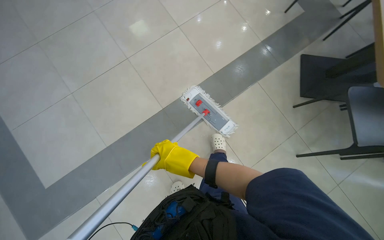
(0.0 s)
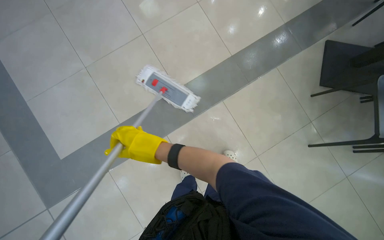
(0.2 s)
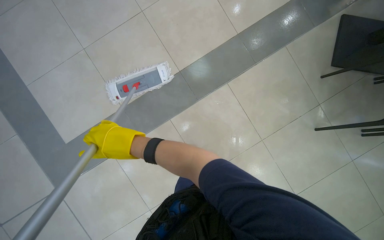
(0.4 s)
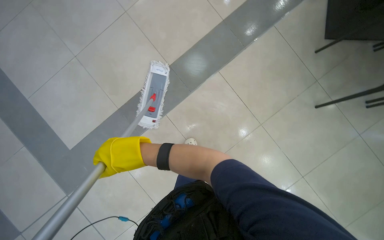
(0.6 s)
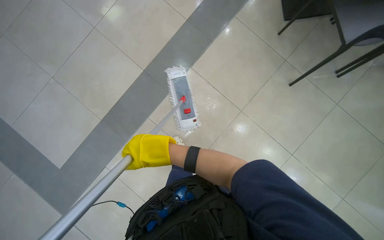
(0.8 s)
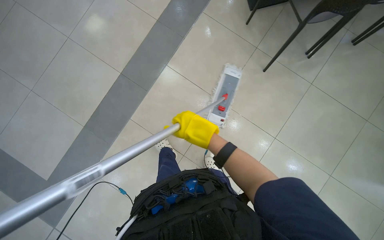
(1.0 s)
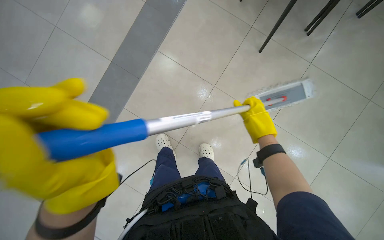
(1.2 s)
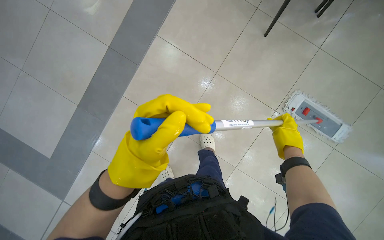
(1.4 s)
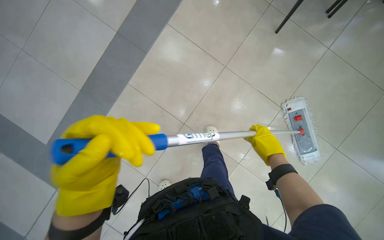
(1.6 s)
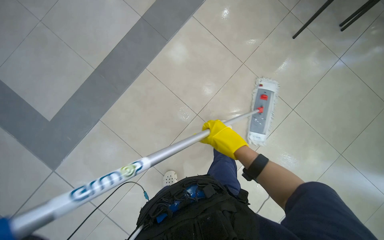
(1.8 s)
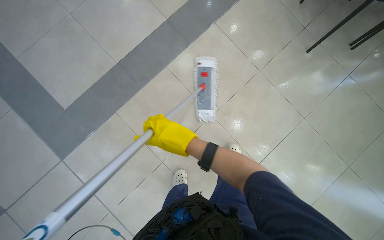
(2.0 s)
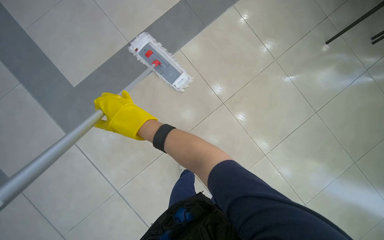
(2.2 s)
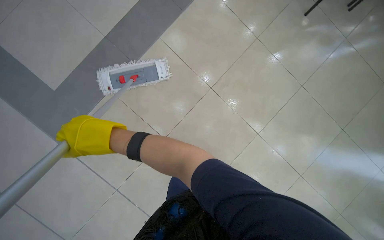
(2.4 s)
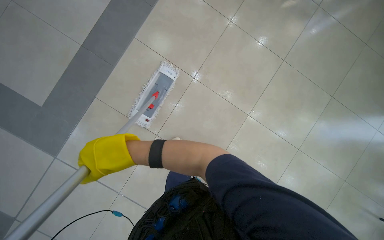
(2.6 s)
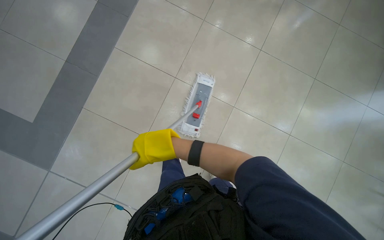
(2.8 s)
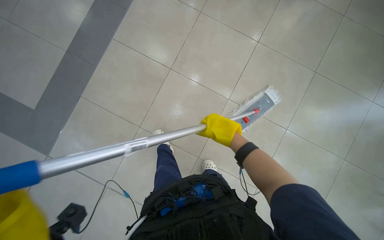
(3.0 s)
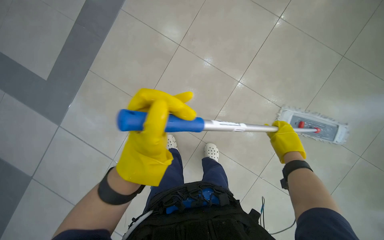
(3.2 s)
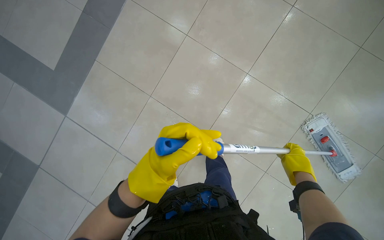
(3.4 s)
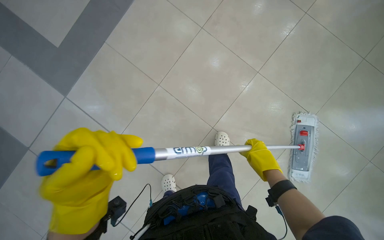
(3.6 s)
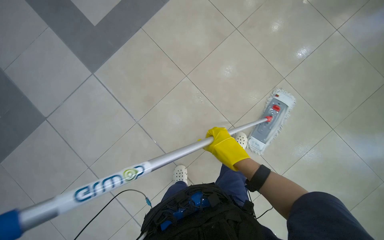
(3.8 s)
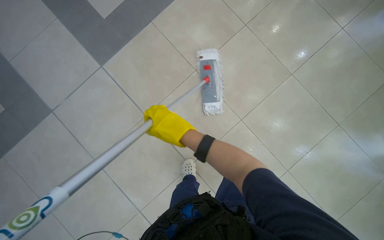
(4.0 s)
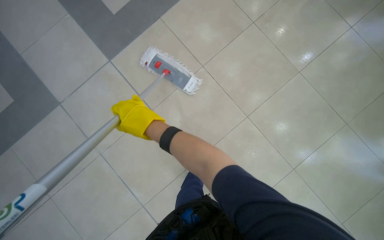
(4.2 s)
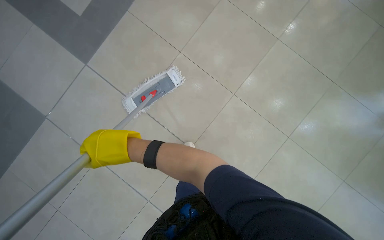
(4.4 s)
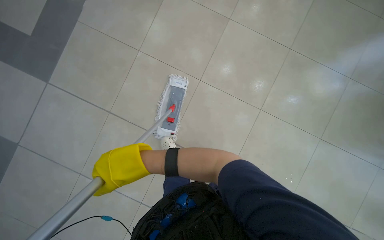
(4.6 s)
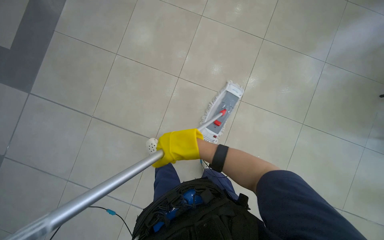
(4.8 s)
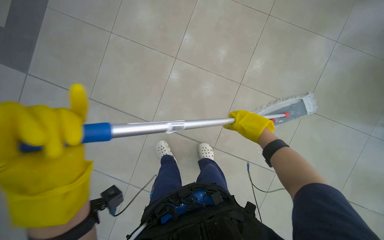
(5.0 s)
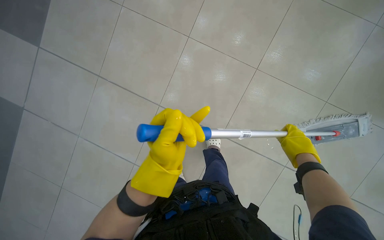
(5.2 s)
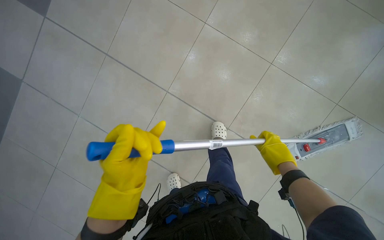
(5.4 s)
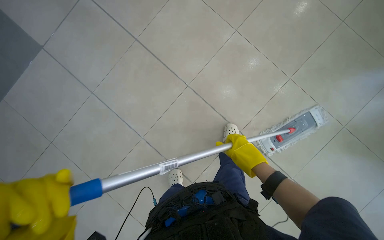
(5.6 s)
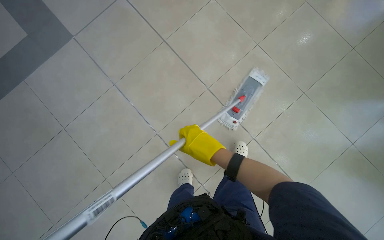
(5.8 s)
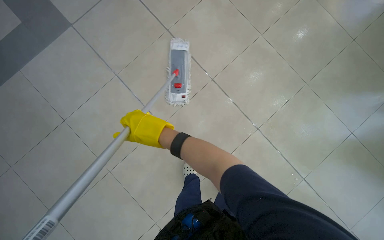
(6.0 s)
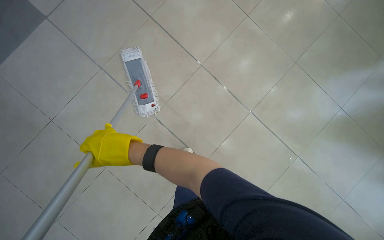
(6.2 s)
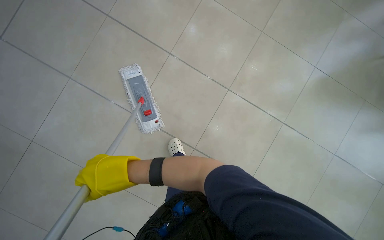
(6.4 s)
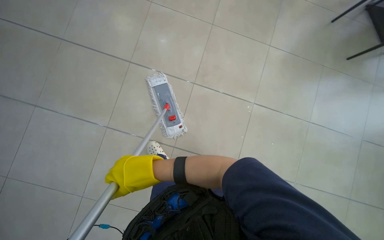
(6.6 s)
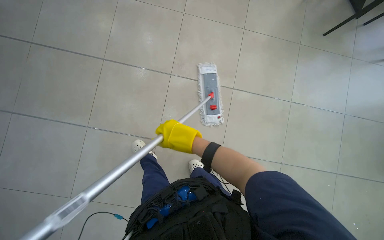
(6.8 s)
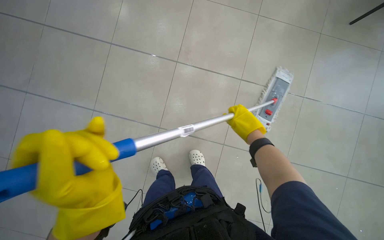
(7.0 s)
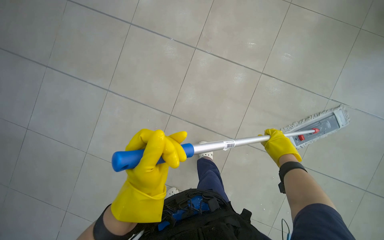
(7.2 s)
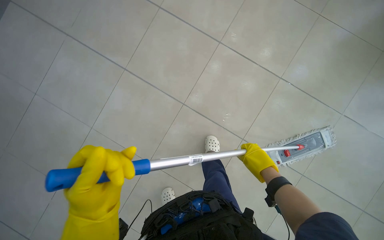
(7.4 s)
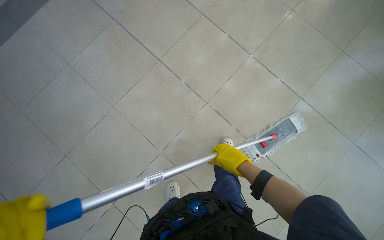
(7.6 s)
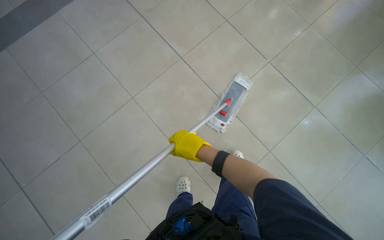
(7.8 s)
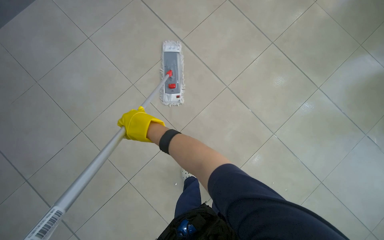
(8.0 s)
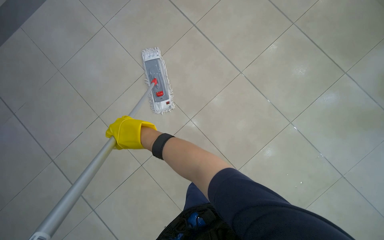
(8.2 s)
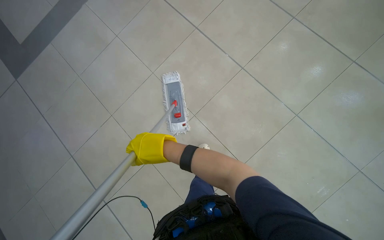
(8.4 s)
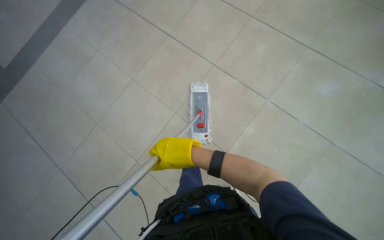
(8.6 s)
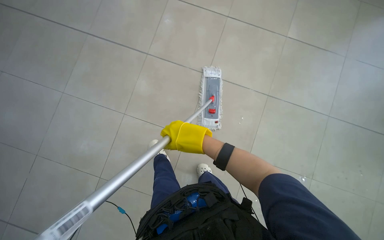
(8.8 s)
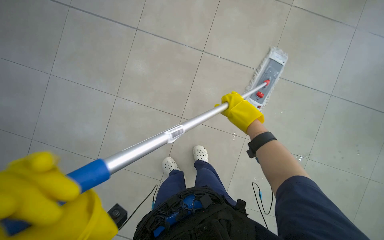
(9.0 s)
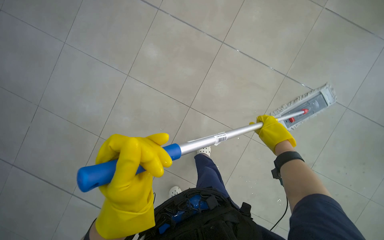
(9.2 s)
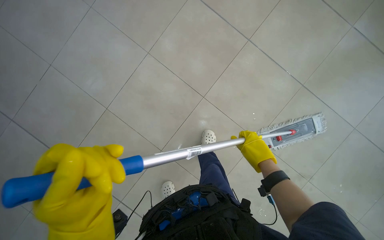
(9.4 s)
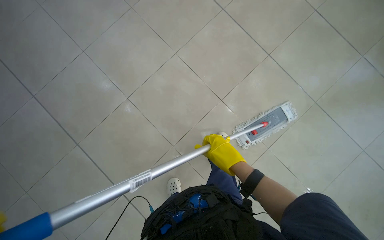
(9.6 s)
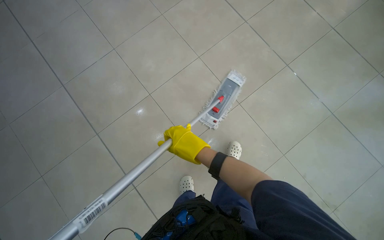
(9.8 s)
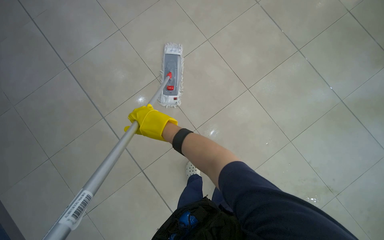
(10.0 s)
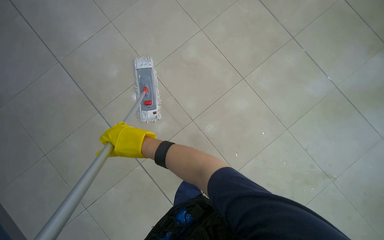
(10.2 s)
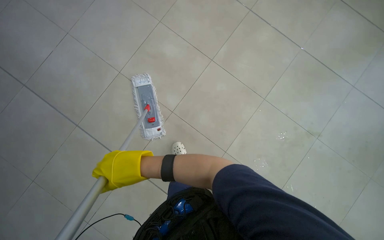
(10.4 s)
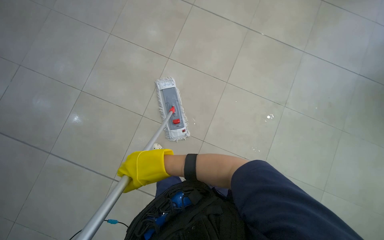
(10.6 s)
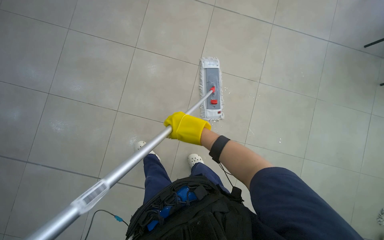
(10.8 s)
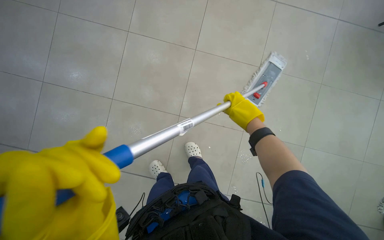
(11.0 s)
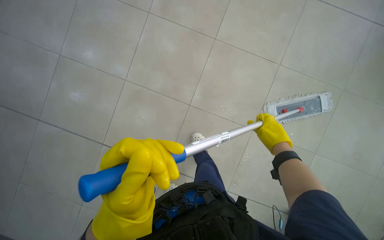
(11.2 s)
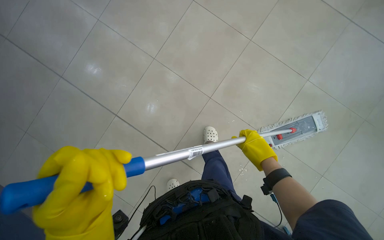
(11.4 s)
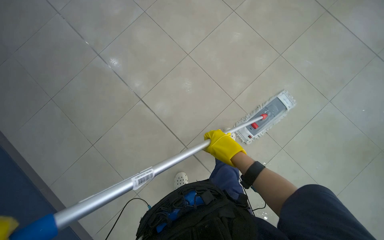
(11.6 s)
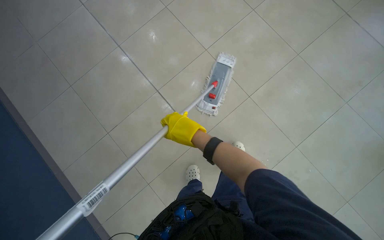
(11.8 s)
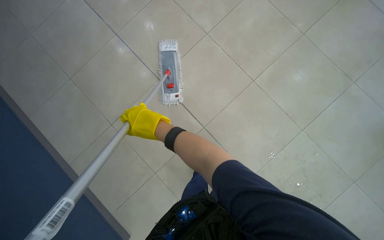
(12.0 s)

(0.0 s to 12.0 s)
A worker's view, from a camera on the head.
Job: mopping floor.
The whole recording: Mopping floor. The worker mops the floor, including inside the elevator, and rinses the mop head in the bucket.
0.0 s - 1.6 s: The camera is carried about 50 cm. The view tips downward by about 15 degrees.
6.0 s - 7.6 s: The right hand travels to the right by approximately 50 cm.
7.6 s - 9.0 s: The camera travels roughly 50 cm. The wearer looks approximately 45 degrees further to the right.
9.0 s - 10.4 s: The right hand moves to the left and down the picture, approximately 60 cm.
10.4 s - 12.0 s: The camera is carried approximately 50 cm.

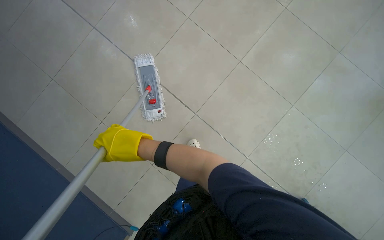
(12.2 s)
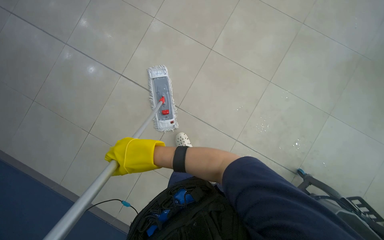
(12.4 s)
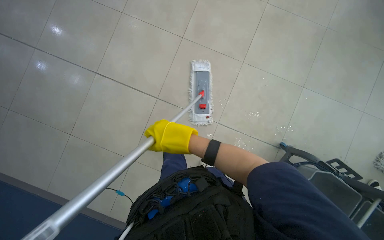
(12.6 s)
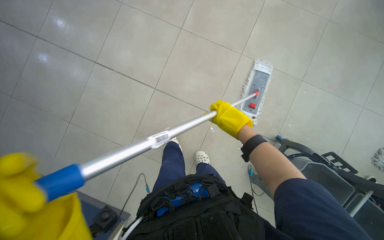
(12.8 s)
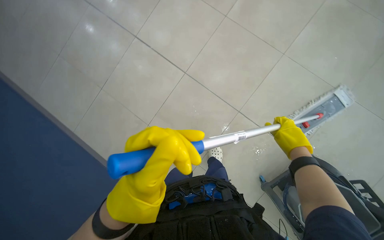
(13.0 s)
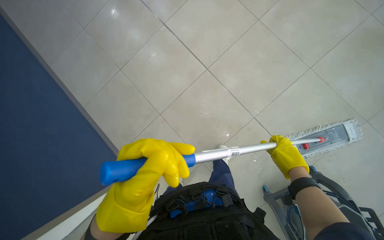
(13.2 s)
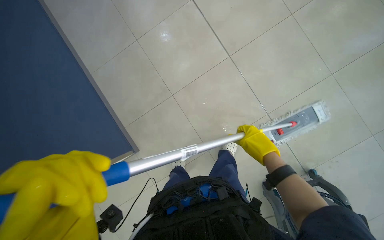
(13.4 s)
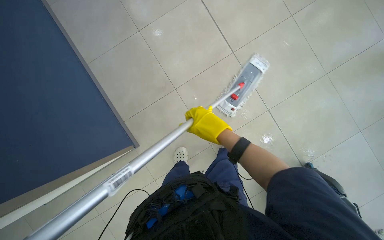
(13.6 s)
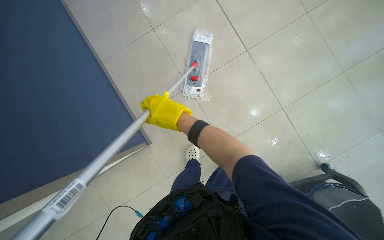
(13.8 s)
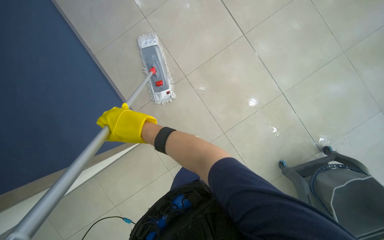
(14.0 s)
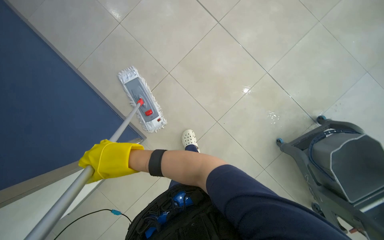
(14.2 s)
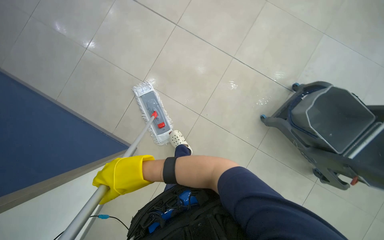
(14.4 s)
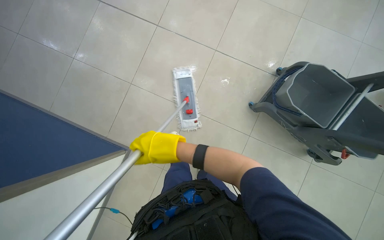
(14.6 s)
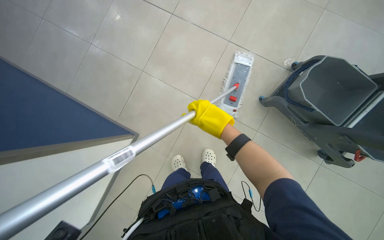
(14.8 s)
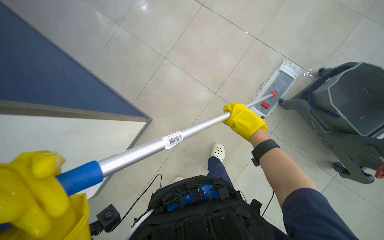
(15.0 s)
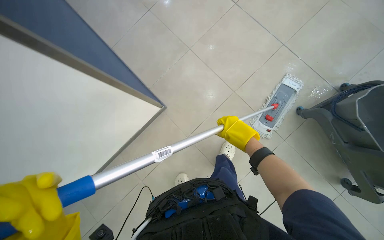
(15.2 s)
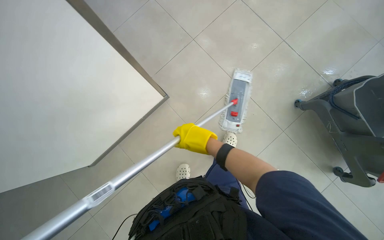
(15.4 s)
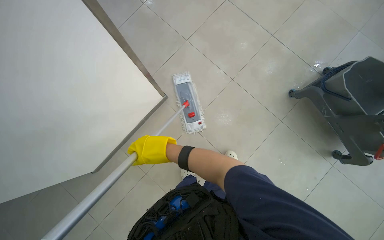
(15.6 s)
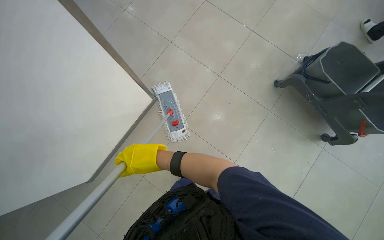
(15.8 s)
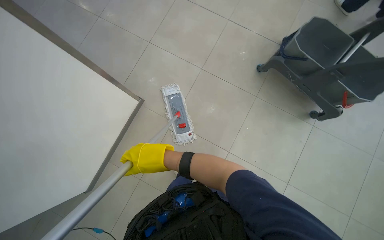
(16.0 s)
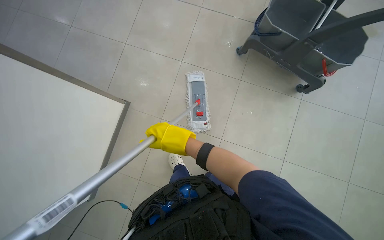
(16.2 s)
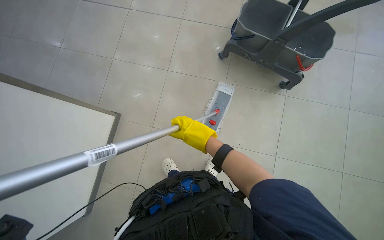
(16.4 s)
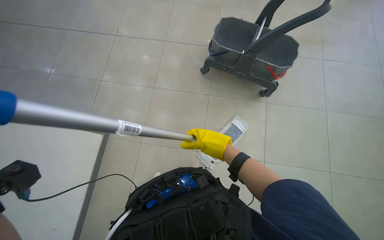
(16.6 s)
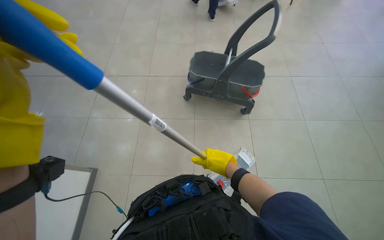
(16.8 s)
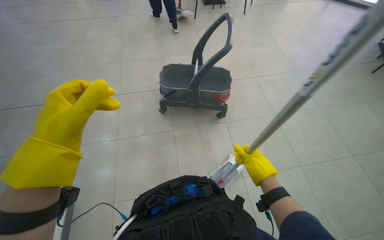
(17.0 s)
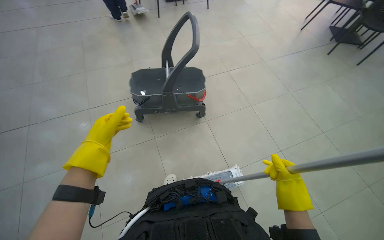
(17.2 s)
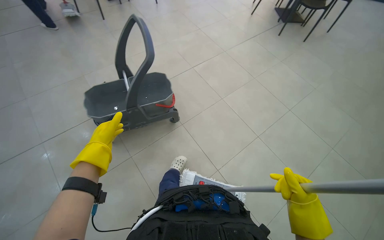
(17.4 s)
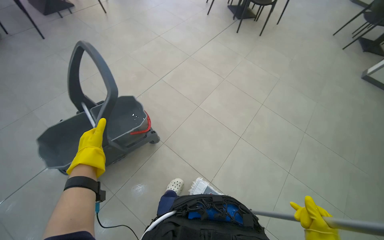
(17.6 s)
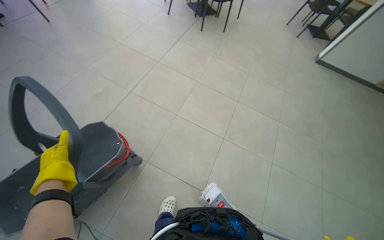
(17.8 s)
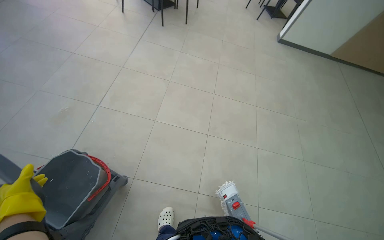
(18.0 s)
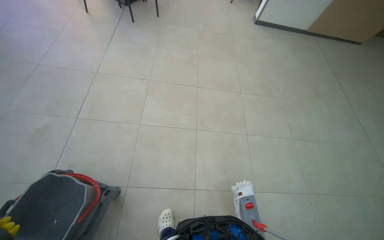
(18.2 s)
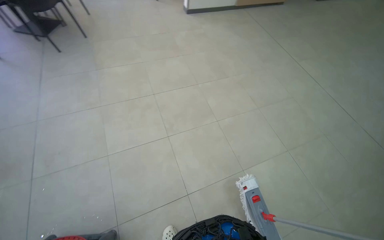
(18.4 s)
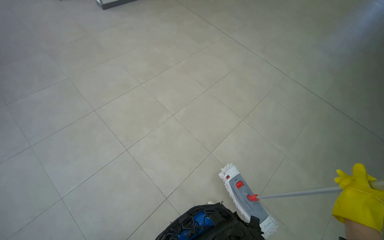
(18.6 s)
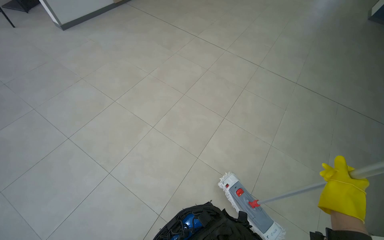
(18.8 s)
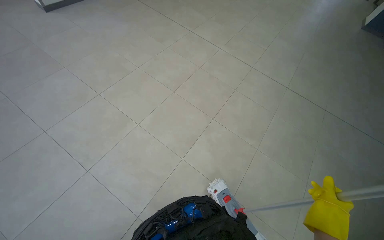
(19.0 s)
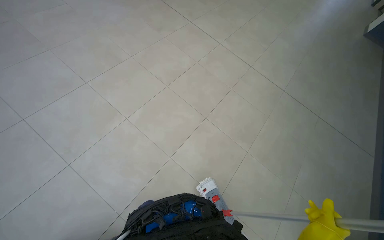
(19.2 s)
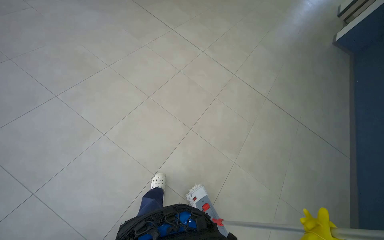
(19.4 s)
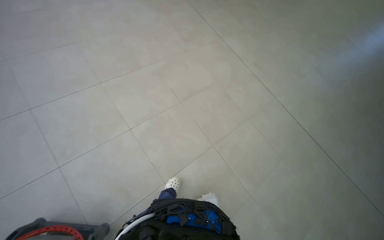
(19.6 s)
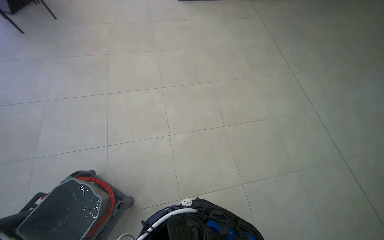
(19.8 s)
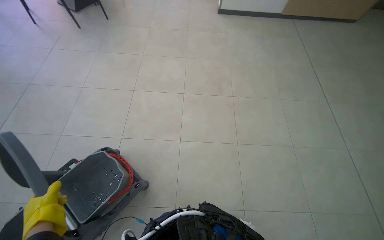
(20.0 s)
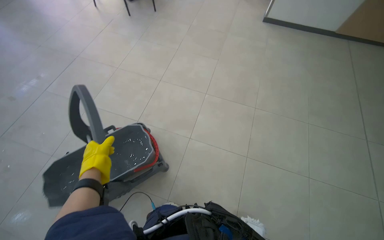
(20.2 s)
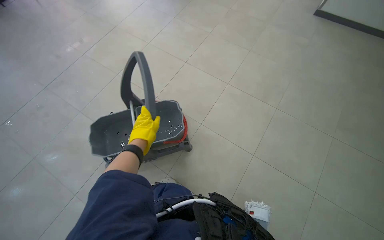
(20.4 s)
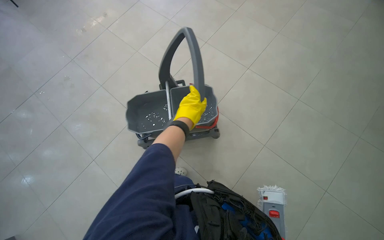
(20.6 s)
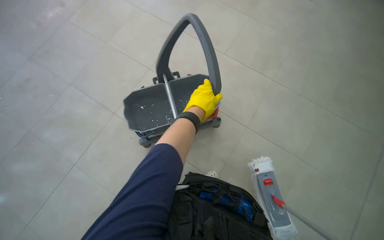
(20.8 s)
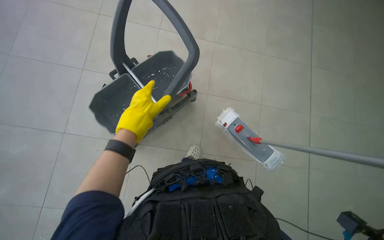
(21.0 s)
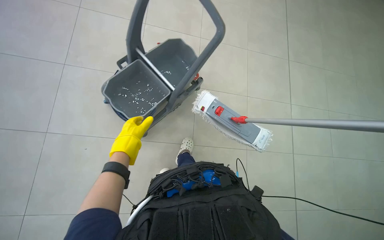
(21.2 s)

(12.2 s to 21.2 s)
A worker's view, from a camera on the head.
Job: mopping floor.
The whole recording: Mopping floor. The worker mops the floor, including inside the elevator, and rinses the mop head in the bucket.
12.2 s - 13.8 s: The head rotates roughly 35 degrees to the left. The view tips downward by some 15 degrees.
13.8 s - 15.2 s: The scene turns approximately 25 degrees counterclockwise in the picture.
15.2 s - 16.6 s: The camera is carried approximately 50 cm. The wearer's head swings approximately 40 degrees to the right. The view tips upward by some 10 degrees.
16.6 s - 18.2 s: The camera is carried some 50 cm. The wearer's head swings some 100 degrees to the right.
18.2 s - 19.8 s: The head rotates approximately 35 degrees to the right.
19.8 s - 21.2 s: The camera is carried some 50 cm. The wearer's head swings about 25 degrees to the left. The view tilts some 30 degrees downward.
